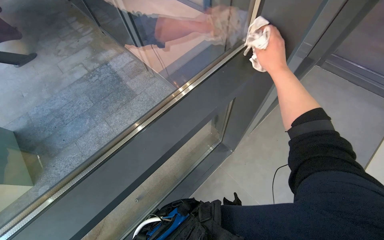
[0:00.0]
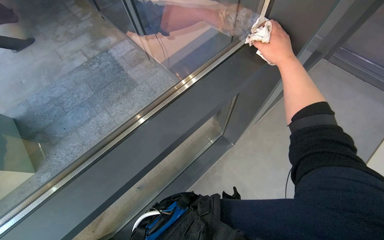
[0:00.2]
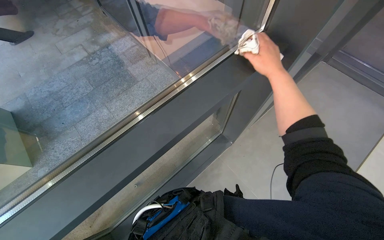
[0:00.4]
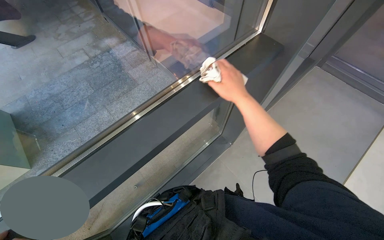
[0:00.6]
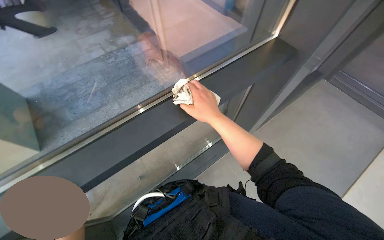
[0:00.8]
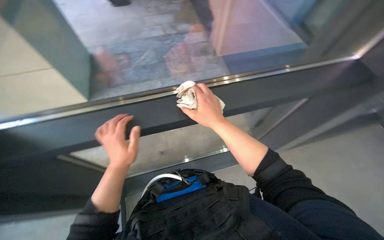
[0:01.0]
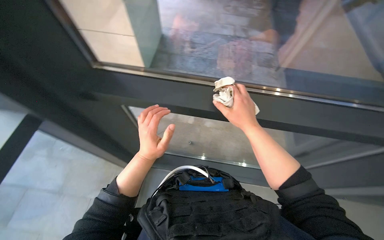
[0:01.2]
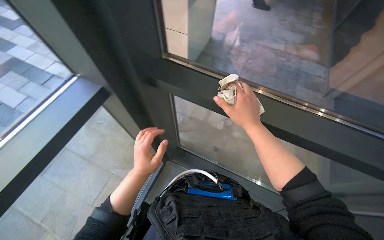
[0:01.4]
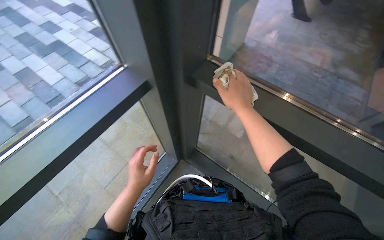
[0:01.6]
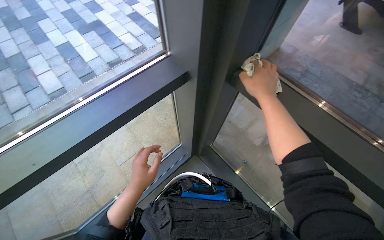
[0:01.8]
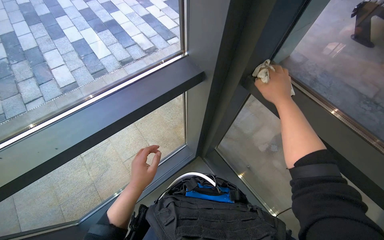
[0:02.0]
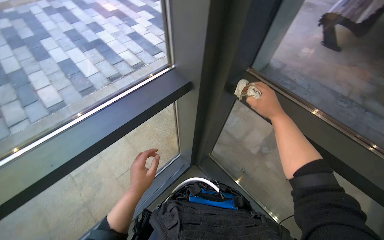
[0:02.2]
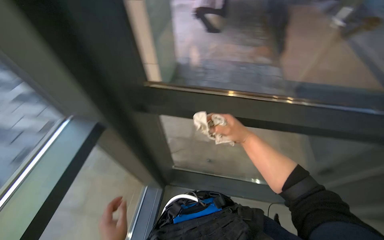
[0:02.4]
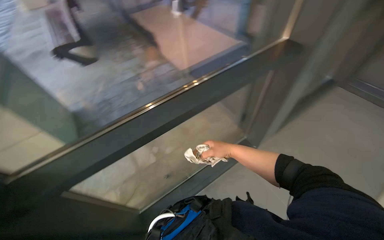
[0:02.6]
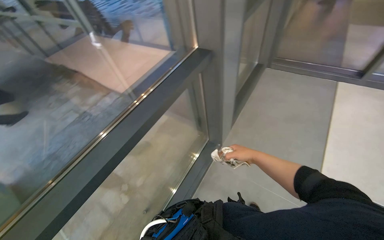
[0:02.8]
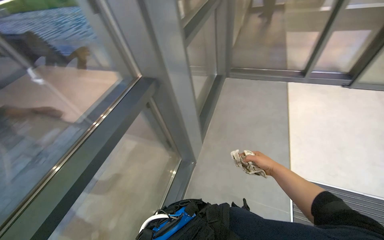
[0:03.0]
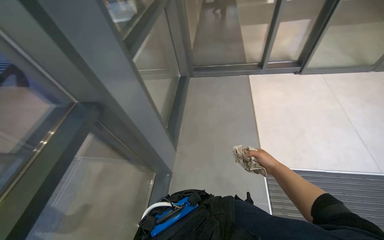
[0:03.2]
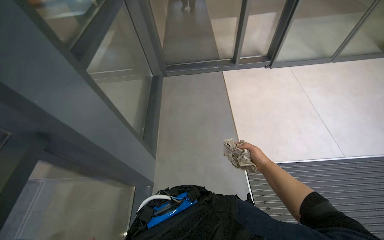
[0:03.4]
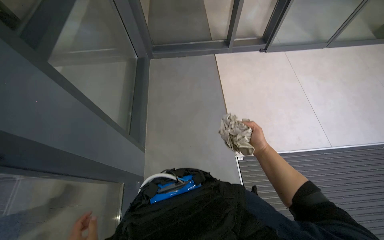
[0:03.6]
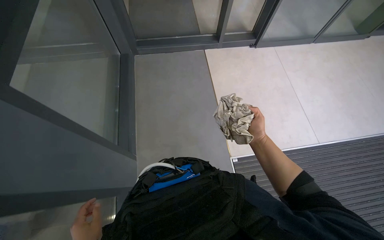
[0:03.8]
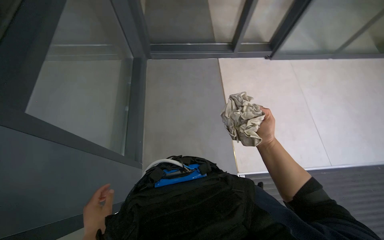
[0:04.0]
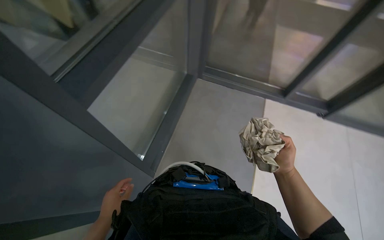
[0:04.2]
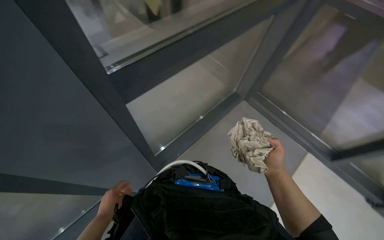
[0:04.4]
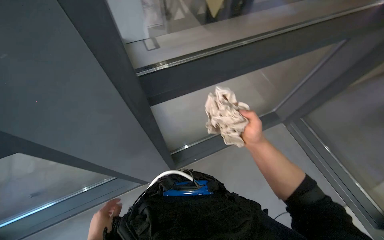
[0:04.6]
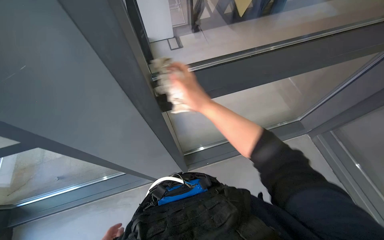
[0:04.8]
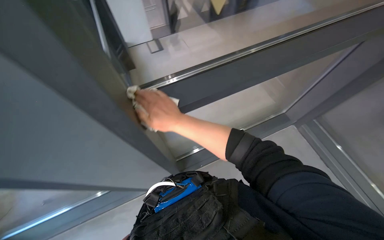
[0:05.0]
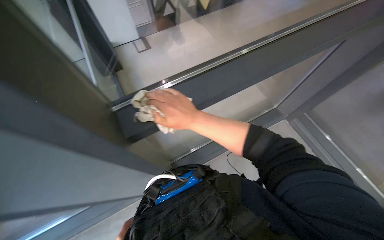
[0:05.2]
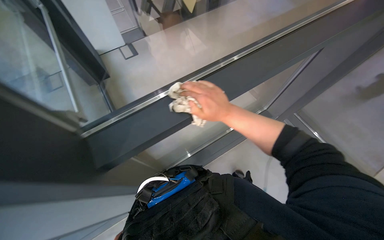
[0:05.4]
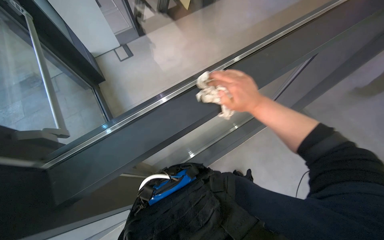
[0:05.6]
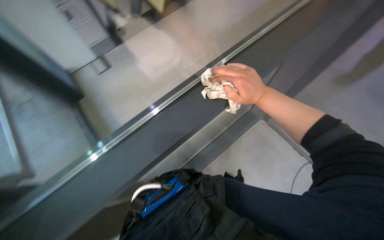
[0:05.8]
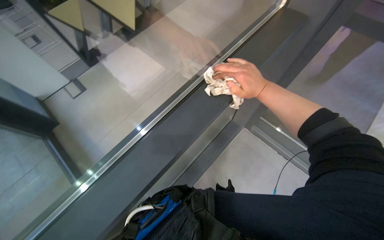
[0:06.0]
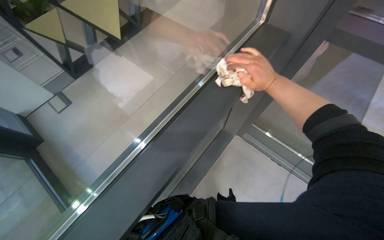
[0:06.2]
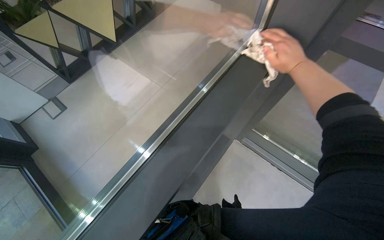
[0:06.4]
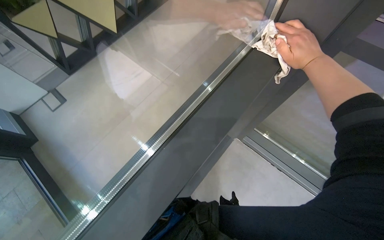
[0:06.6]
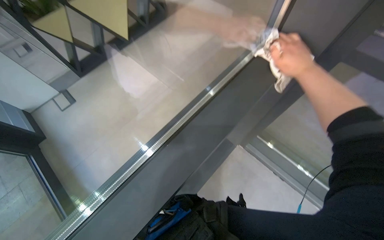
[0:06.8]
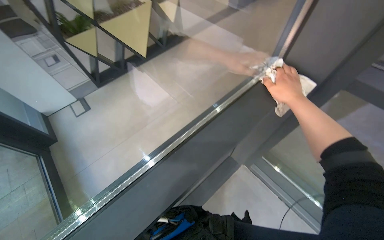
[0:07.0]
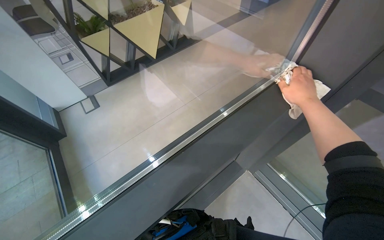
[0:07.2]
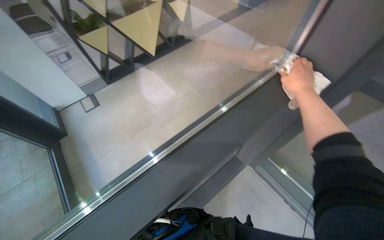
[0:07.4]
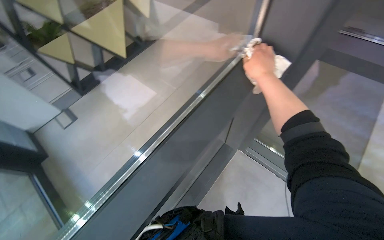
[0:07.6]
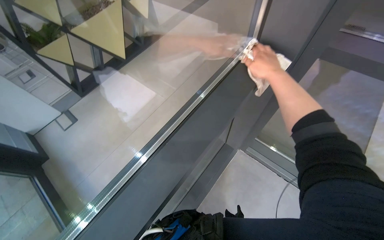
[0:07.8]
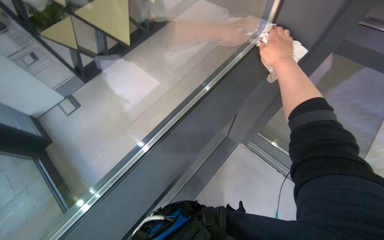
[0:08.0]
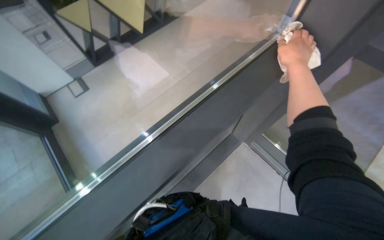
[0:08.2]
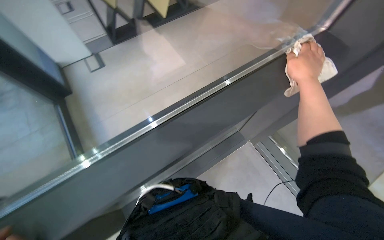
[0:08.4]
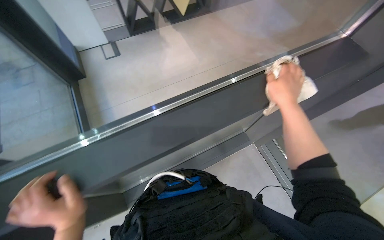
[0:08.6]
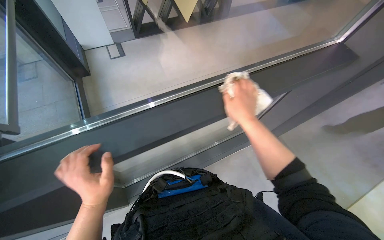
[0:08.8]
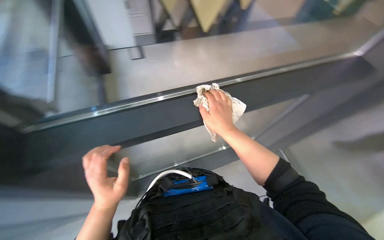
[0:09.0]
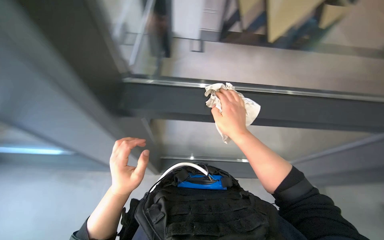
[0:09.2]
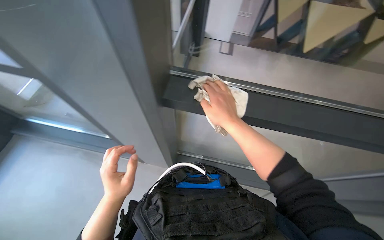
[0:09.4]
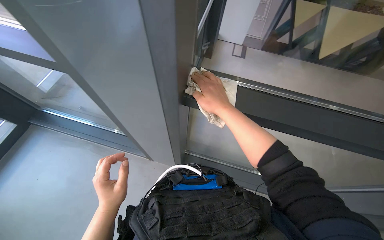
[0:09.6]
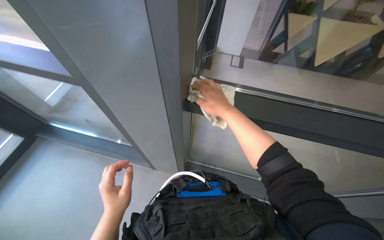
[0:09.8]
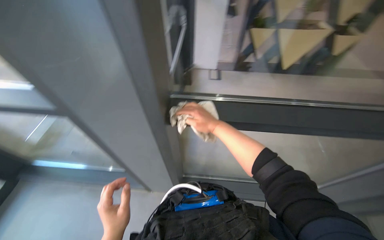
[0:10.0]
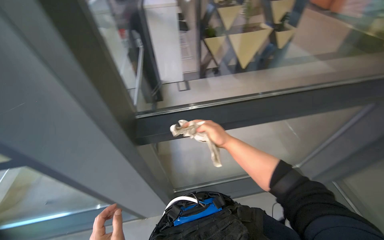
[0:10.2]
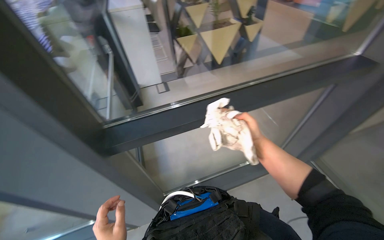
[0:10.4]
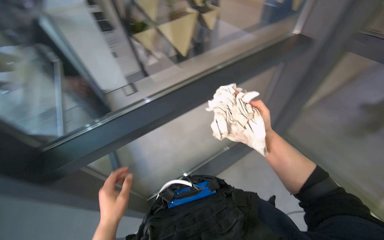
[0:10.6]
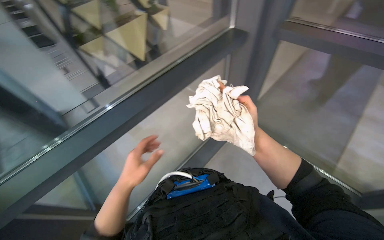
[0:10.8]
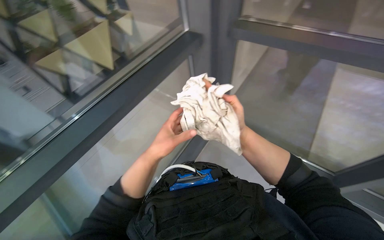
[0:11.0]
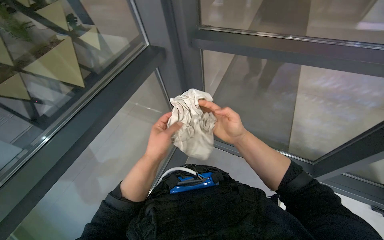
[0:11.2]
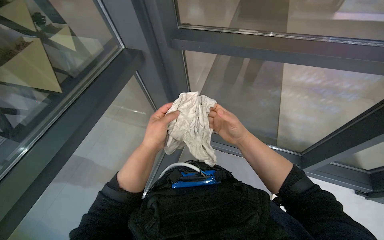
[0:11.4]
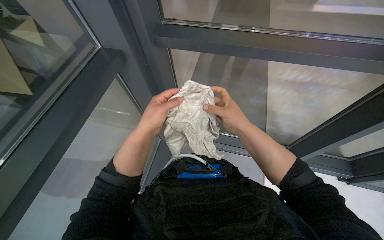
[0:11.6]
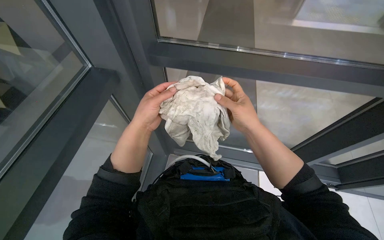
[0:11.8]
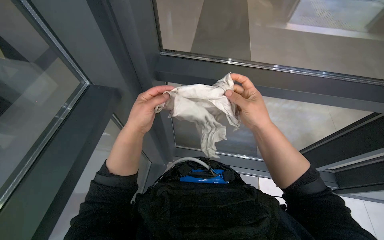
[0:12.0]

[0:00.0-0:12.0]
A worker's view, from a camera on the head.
Job: cleaning windows.
The whole recording: Cleaning window frame. The worker wipes another section of the window frame with a cloth.
0:00.0 to 0:01.6: The wearer looks some 50 degrees further to the left.
0:04.4 to 0:06.0: The head turns to the right by roughly 35 degrees. The view tilts roughly 15 degrees upward. The right hand moves up the picture, some 10 cm, and moves about 25 cm to the left and comes back.
0:07.6 to 0:09.0: Everything in view rotates approximately 30 degrees clockwise. The right hand goes approximately 35 cm to the left and down the picture.
0:09.0 to 0:10.4: The view tilts about 10 degrees upward.
0:10.4 to 0:12.0: The head turns to the right by some 65 degrees.

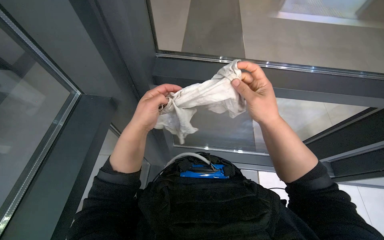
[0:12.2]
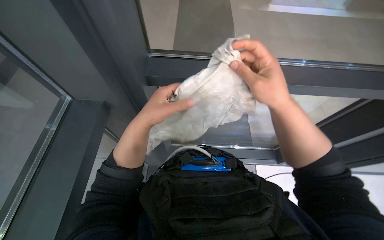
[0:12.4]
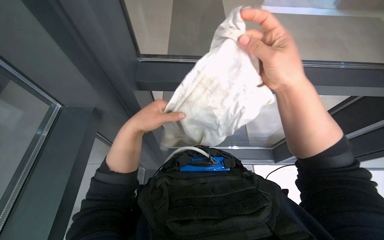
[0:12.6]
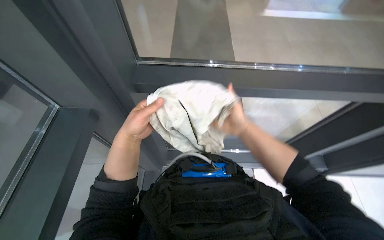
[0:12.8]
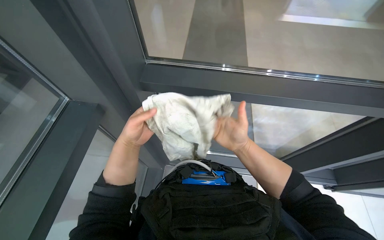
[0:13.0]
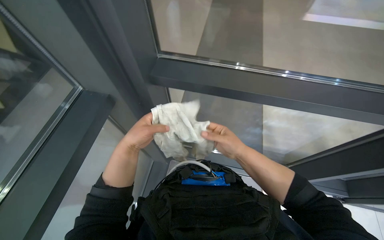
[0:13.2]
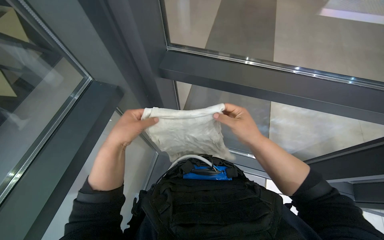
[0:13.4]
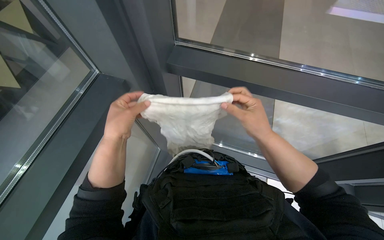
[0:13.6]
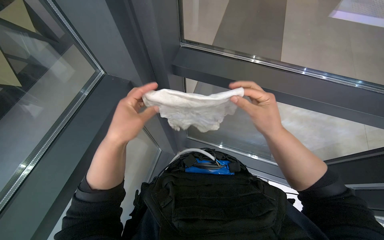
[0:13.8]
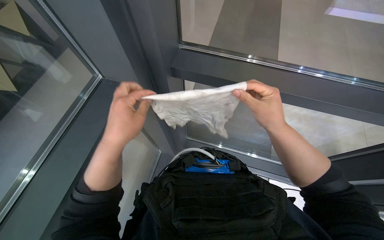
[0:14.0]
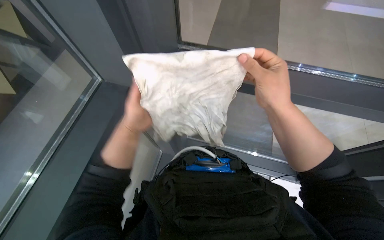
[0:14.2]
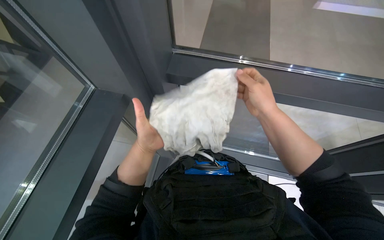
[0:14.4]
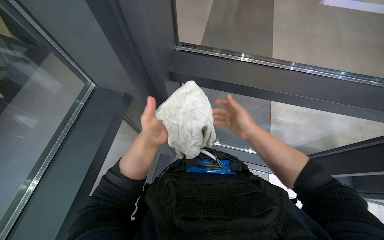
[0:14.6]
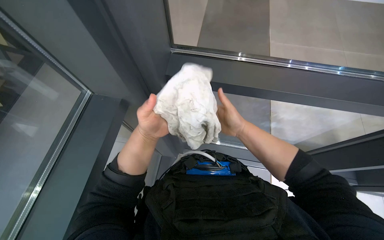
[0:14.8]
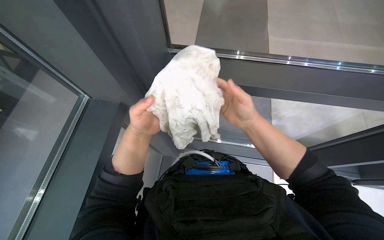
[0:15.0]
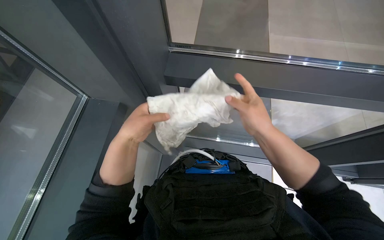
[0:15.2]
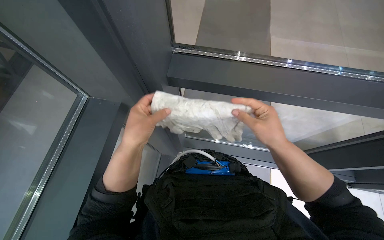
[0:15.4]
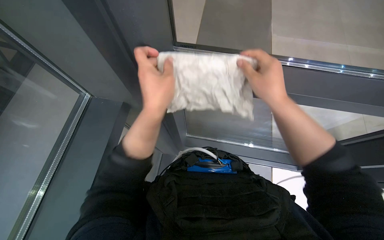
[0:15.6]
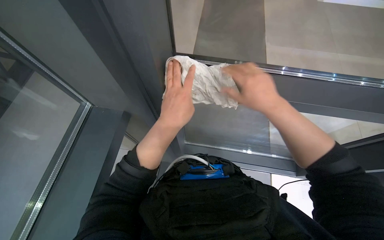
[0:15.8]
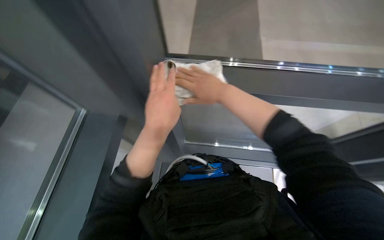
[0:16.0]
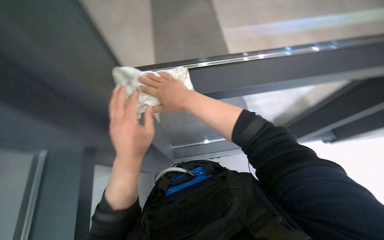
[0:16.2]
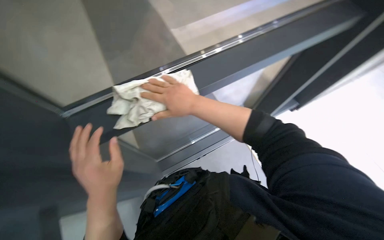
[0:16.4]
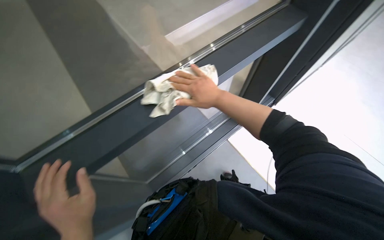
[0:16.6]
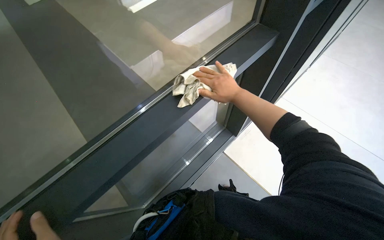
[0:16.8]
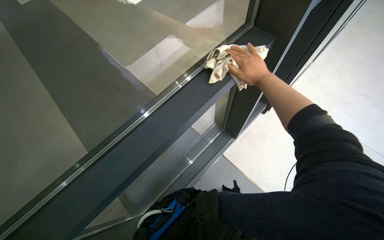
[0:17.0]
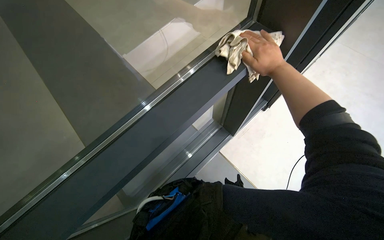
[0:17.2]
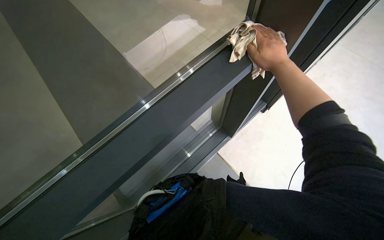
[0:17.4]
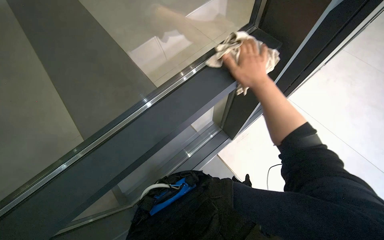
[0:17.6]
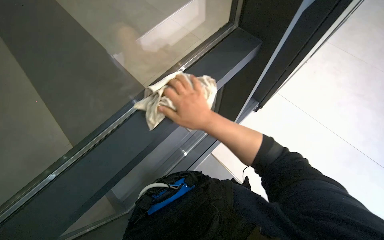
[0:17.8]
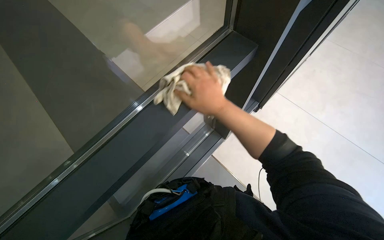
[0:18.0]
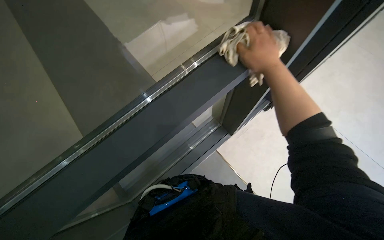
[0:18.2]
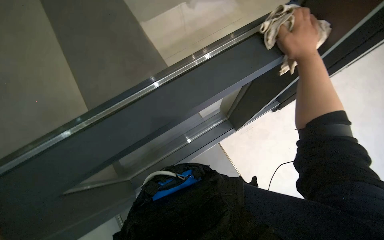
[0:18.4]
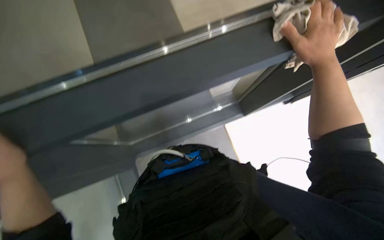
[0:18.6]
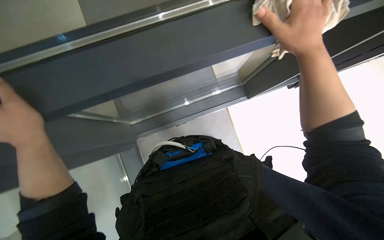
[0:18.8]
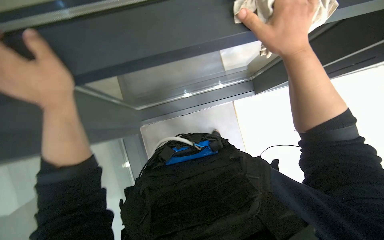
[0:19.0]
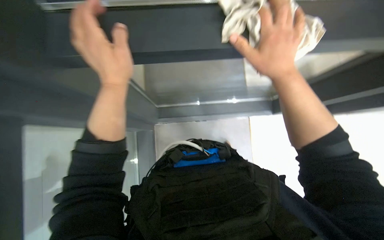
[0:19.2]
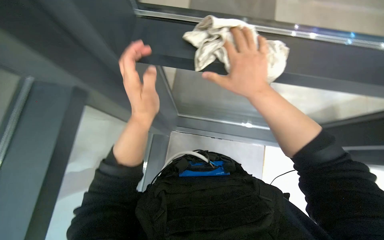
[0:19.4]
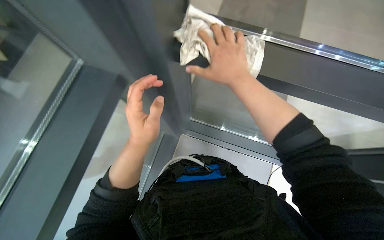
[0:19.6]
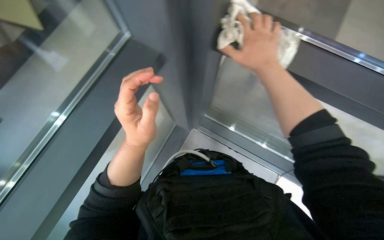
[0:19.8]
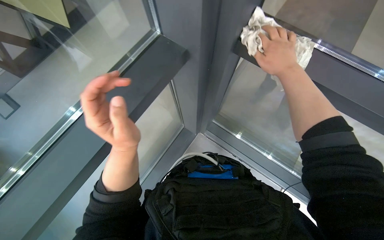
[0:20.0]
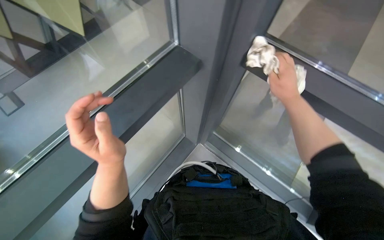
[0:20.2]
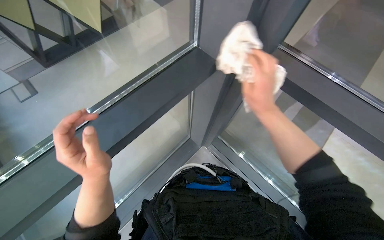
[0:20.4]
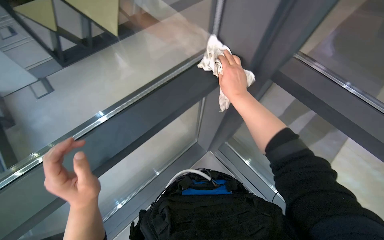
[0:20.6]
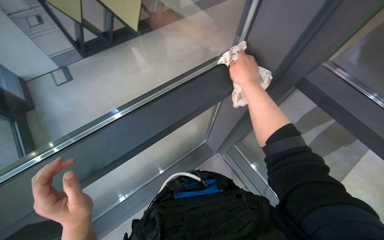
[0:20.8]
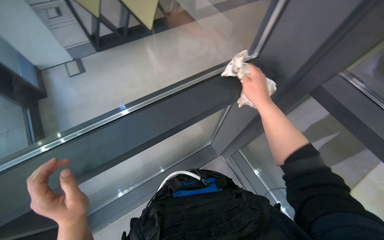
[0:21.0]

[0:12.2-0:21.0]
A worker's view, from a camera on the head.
Job: cleaning windows.
The whole recording: Cleaning window frame. The worker wipes another section of the window frame with a cloth.
0:12.2 to 0:13.6: The left hand goes some 10 cm to the left, while the right hand reaches roughly 10 cm farther from the camera, then returns.
0:13.6 to 0:15.2: The right hand reaches approximately 10 cm farther from the camera, then returns, while the left hand moves approximately 10 cm farther from the camera and comes back.
0:15.2 to 0:16.6: The head rotates approximately 40 degrees to the right.
0:16.6 to 0:18.0: The right hand reaches some 20 cm to the right, then returns.
0:18.0 to 0:19.6: The right hand goes to the right and returns, some 20 cm each way.
0:19.6 to 0:21.0: The head rotates approximately 35 degrees to the left. The left hand moves down the picture and to the left, approximately 30 cm. Meanwhile the right hand is displaced farther from the camera by some 15 cm.
